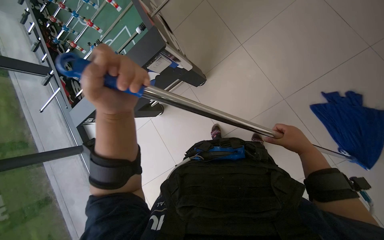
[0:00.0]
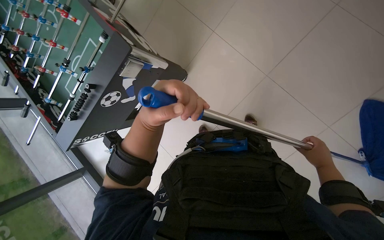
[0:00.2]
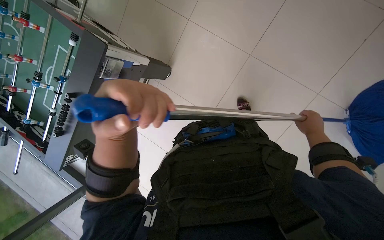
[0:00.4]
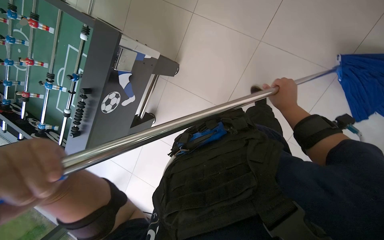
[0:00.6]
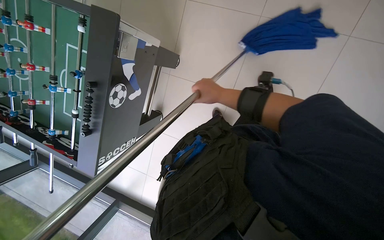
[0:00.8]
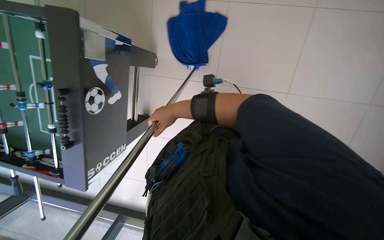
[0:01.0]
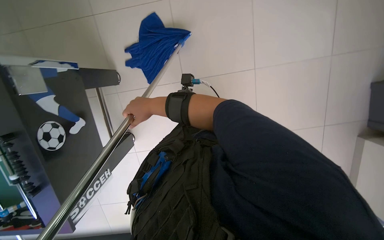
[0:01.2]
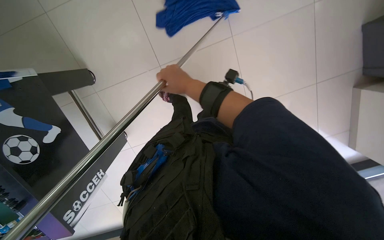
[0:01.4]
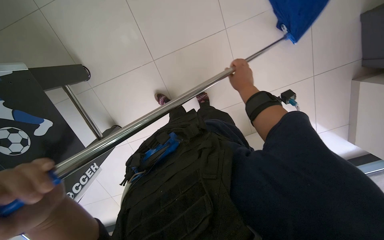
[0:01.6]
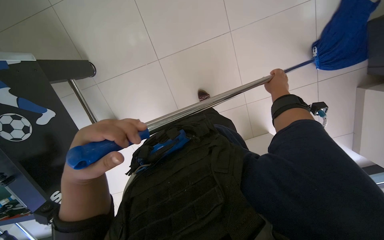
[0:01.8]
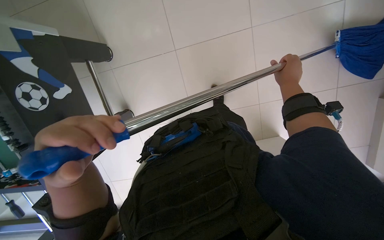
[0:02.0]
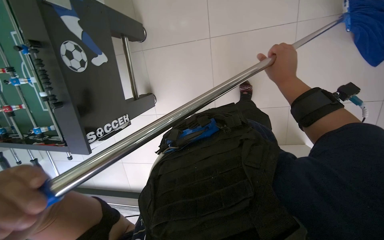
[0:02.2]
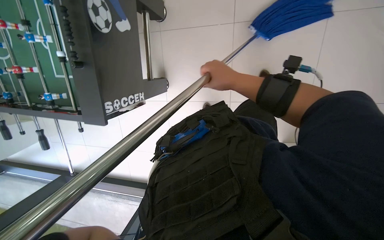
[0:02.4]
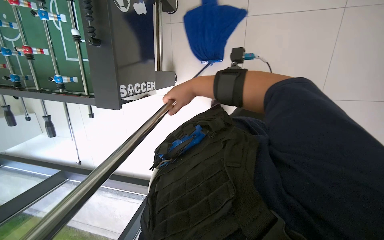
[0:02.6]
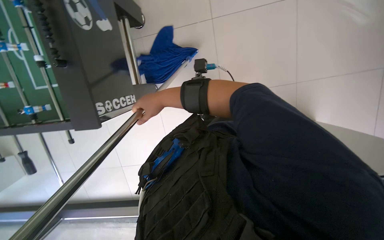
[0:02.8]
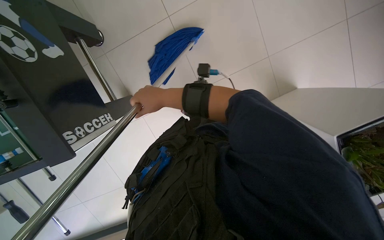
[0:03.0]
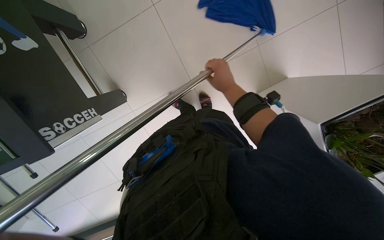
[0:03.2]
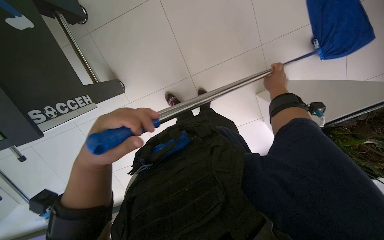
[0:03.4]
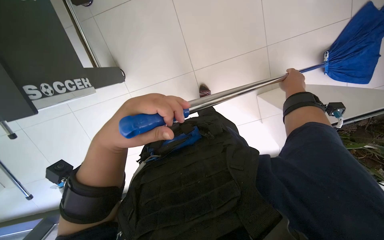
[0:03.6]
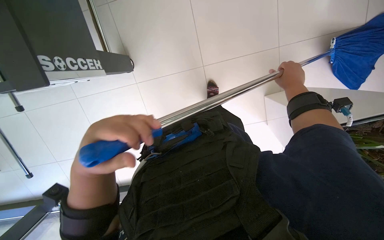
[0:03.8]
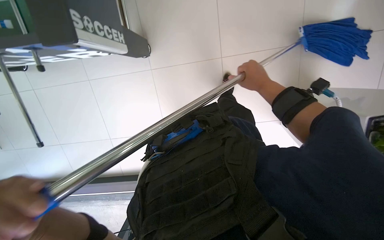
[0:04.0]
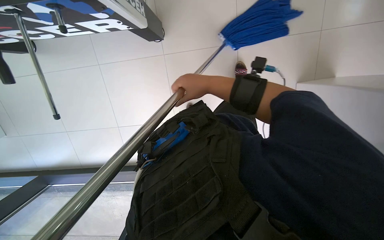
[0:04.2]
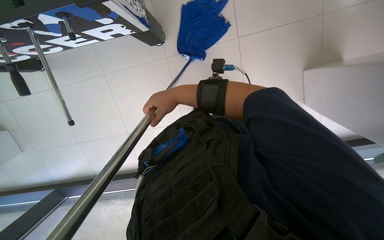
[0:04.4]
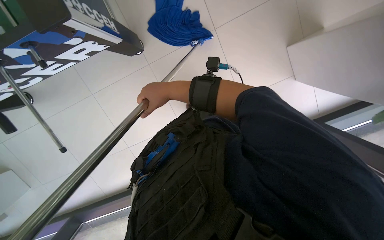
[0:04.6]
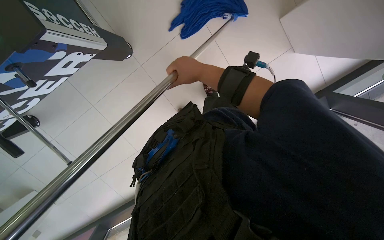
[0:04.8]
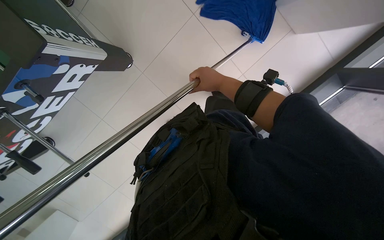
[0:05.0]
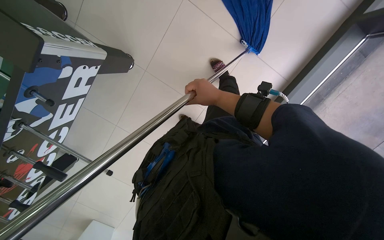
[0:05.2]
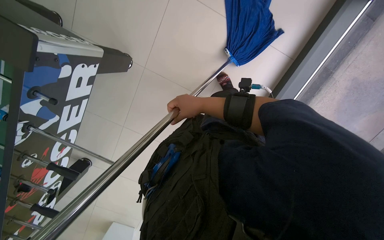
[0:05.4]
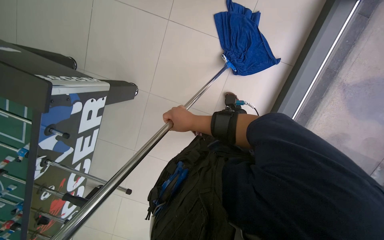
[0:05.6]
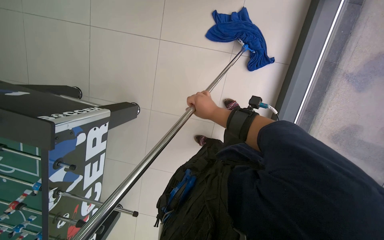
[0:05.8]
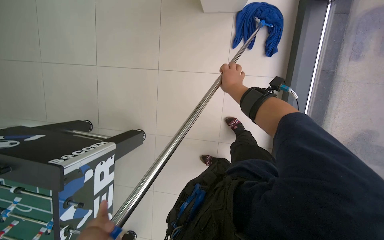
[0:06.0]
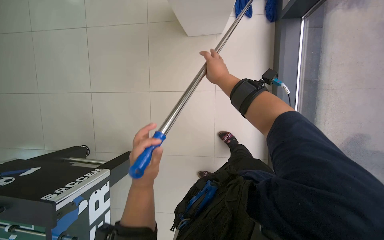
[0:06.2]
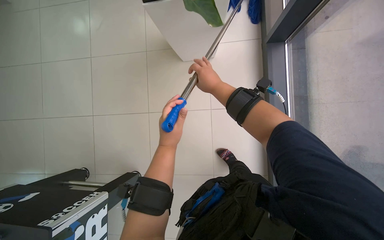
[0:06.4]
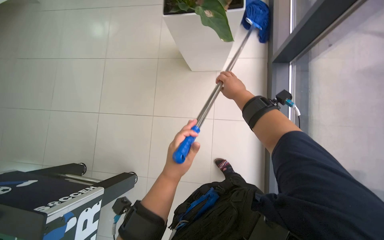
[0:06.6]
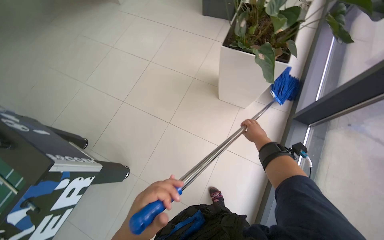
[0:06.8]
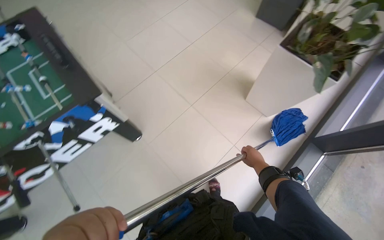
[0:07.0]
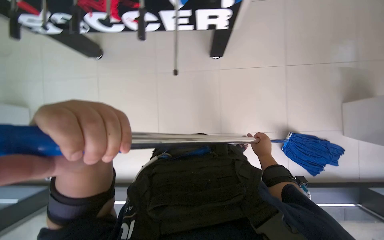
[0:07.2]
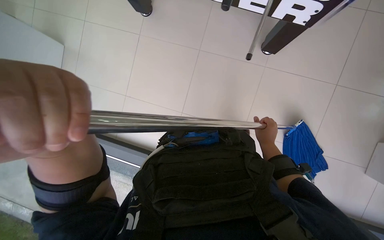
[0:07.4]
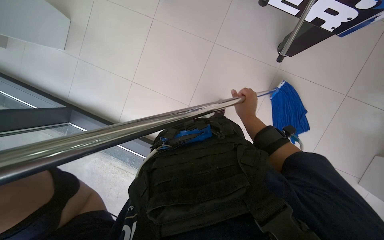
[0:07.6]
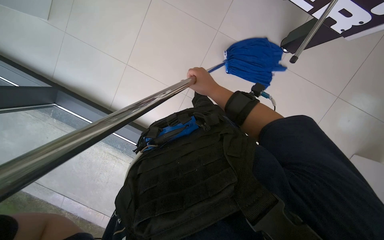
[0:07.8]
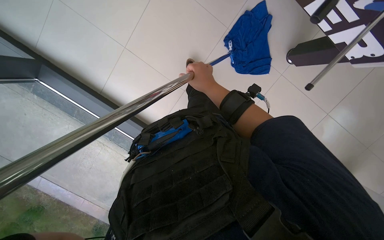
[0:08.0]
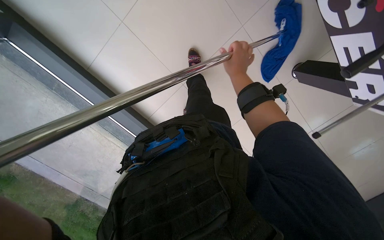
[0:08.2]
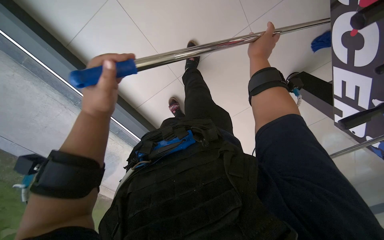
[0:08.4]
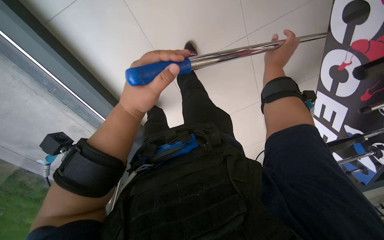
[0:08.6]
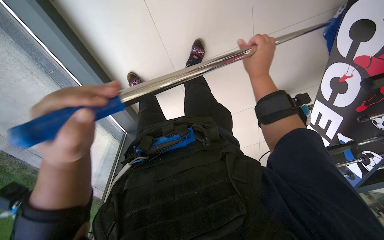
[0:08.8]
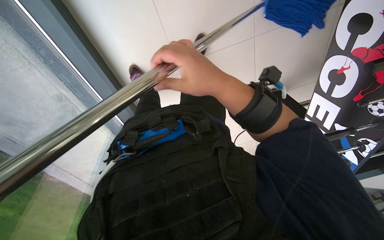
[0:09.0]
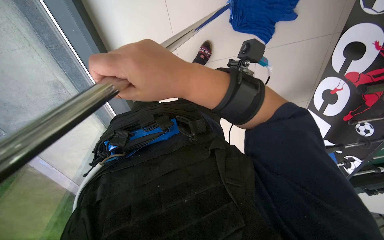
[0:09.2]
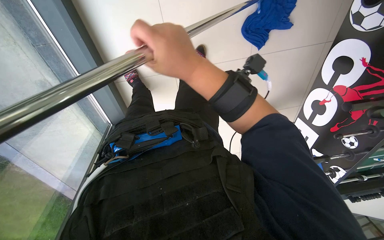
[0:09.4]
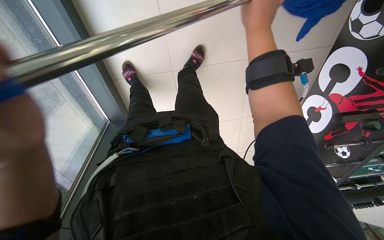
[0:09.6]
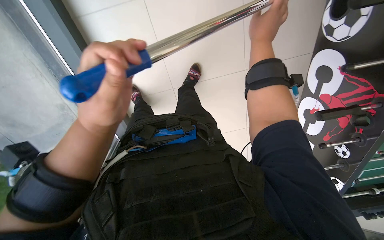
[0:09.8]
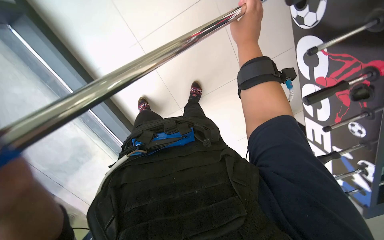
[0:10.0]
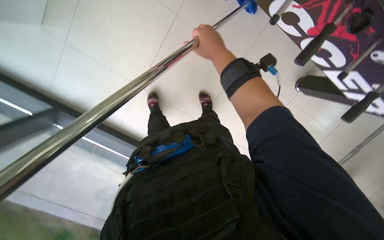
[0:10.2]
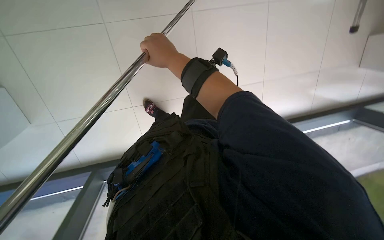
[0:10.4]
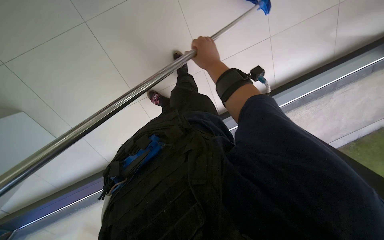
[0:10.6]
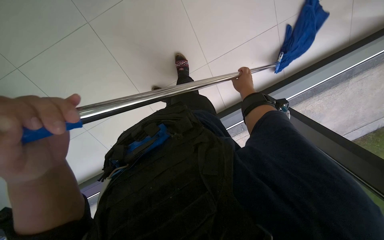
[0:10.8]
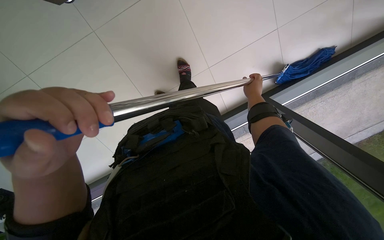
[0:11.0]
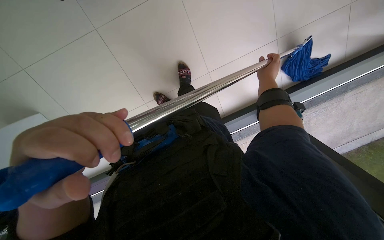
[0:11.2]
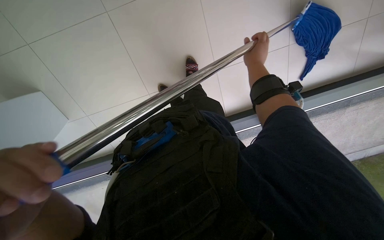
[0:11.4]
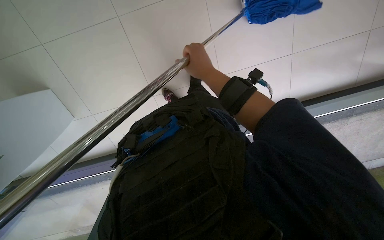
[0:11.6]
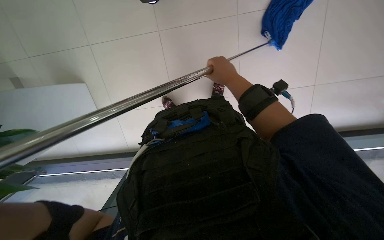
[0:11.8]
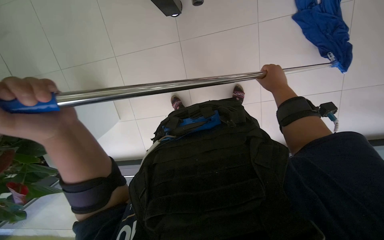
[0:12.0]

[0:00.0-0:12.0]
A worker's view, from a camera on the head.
Job: mopping floor.
The whole recording: Mopping the floor. The worker wrings the mop head, attaches it to the handle, and mops the floor.
0:00.0 to 0:01.6: Everything in view rotates some 55 degrees counterclockwise.
0:03.0 to 0:04.4: The right hand reaches approximately 50 cm to the right, then returns.
0:04.4 to 0:06.0: The view swings roughly 25 degrees to the left. The view tips upward by approximately 15 degrees. The scene turns roughly 65 degrees counterclockwise in the picture.
0:06.0 to 0:07.6: The wearer looks some 10 degrees further upward. The scene turns roughly 55 degrees clockwise in the picture.
0:09.0 to 0:10.4: The camera pitches upward, by roughly 20 degrees. The scene turns approximately 30 degrees counterclockwise in the picture.
0:10.4 to 0:12.0: The scene turns approximately 25 degrees clockwise in the picture. The right hand goes left and right, about 35 cm each way, reversing 2 times.

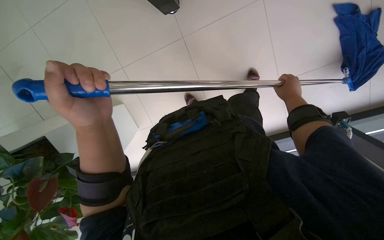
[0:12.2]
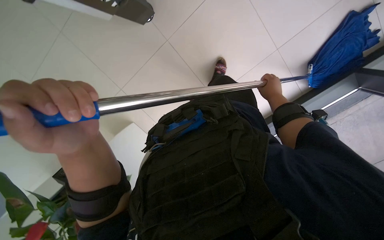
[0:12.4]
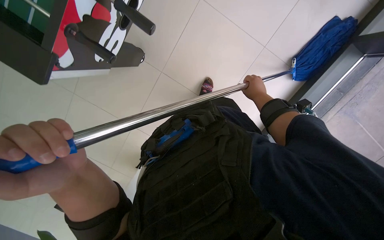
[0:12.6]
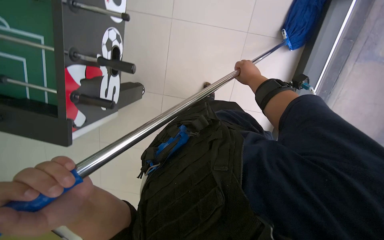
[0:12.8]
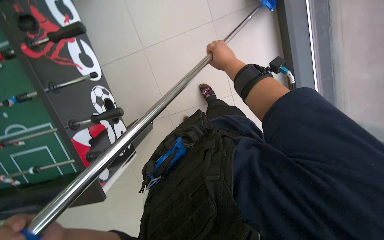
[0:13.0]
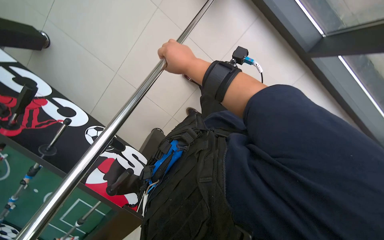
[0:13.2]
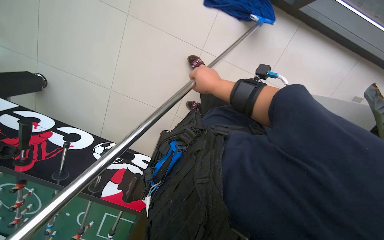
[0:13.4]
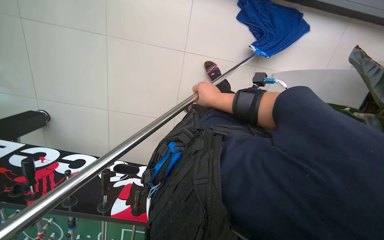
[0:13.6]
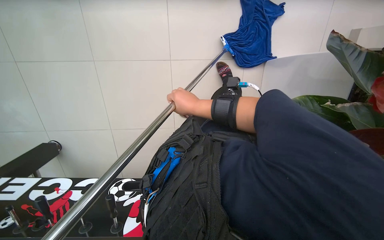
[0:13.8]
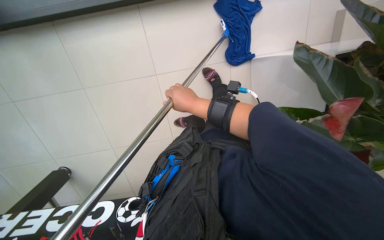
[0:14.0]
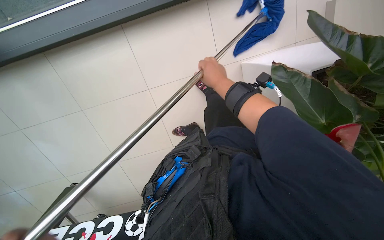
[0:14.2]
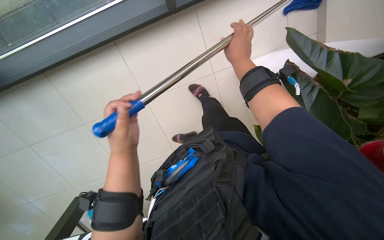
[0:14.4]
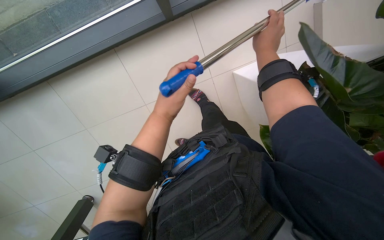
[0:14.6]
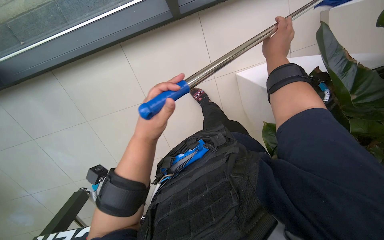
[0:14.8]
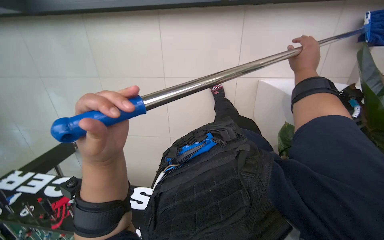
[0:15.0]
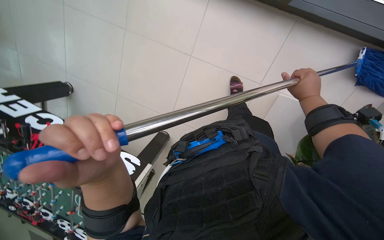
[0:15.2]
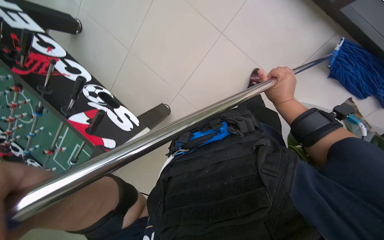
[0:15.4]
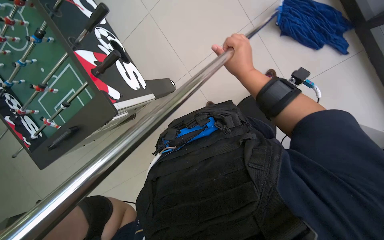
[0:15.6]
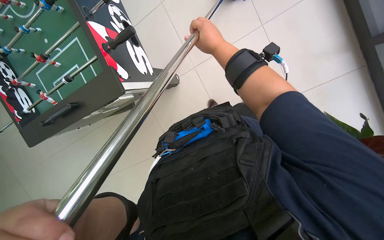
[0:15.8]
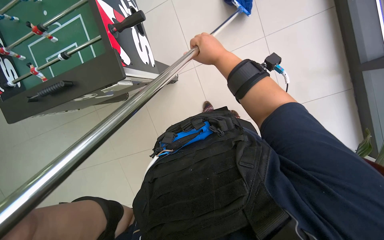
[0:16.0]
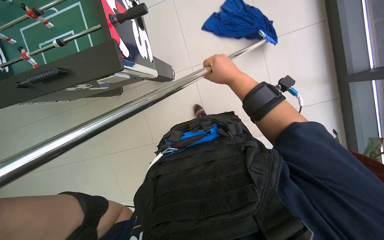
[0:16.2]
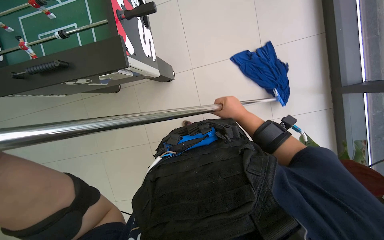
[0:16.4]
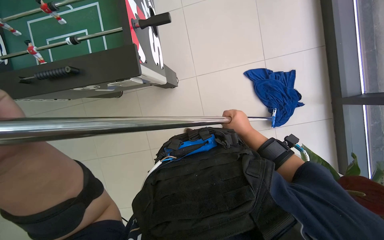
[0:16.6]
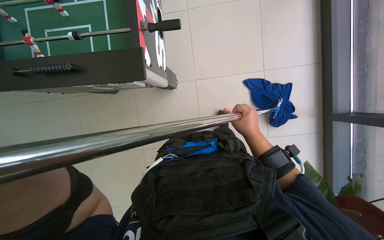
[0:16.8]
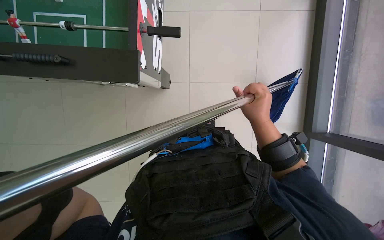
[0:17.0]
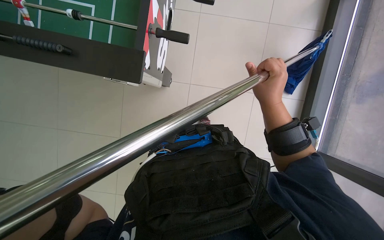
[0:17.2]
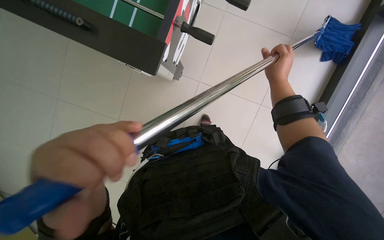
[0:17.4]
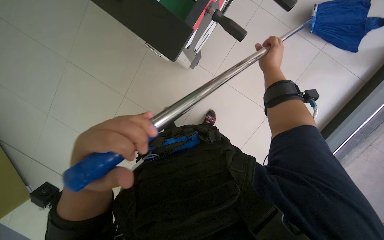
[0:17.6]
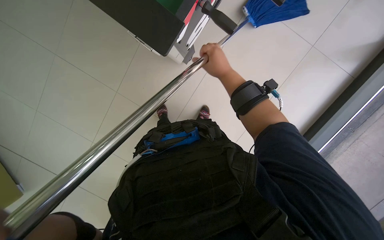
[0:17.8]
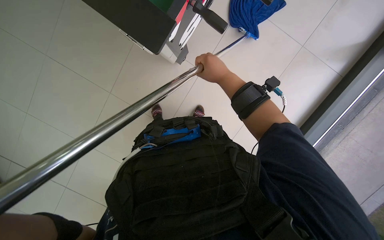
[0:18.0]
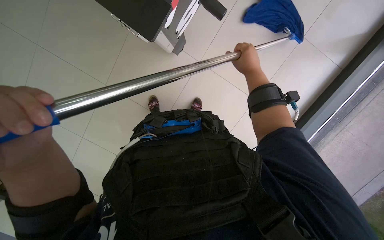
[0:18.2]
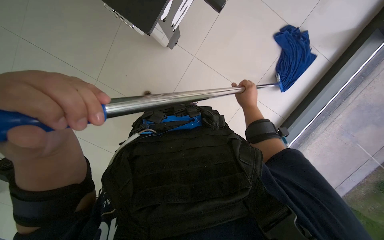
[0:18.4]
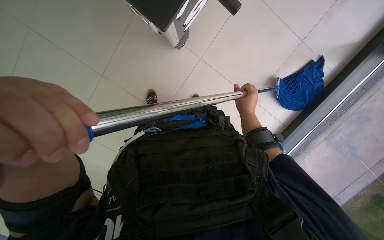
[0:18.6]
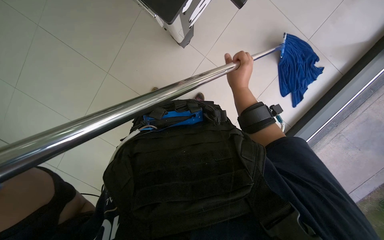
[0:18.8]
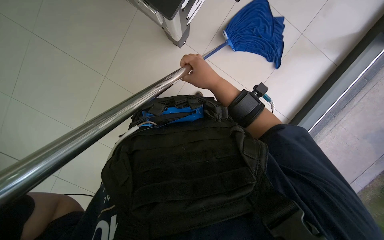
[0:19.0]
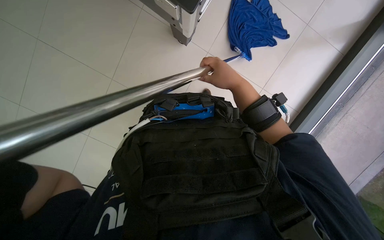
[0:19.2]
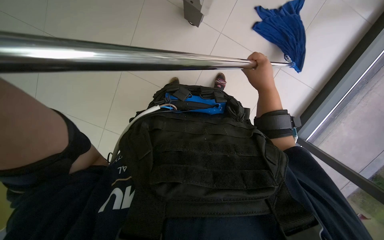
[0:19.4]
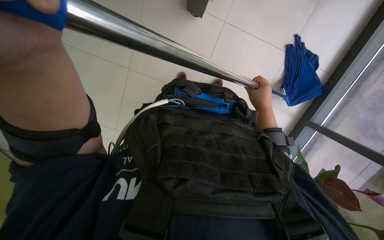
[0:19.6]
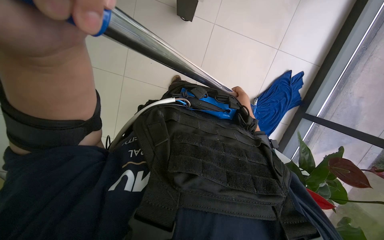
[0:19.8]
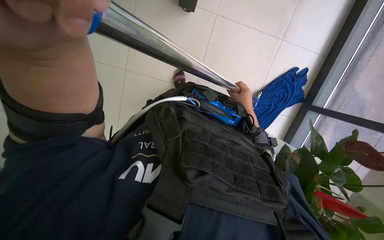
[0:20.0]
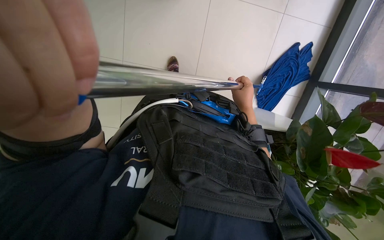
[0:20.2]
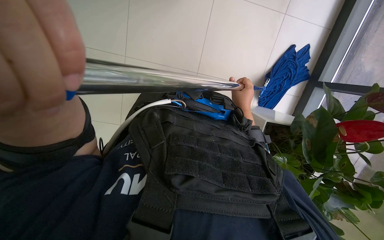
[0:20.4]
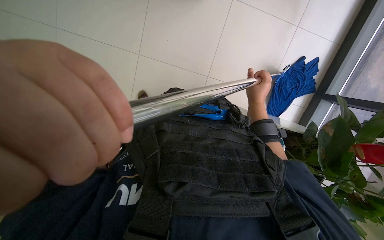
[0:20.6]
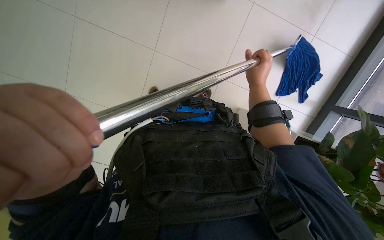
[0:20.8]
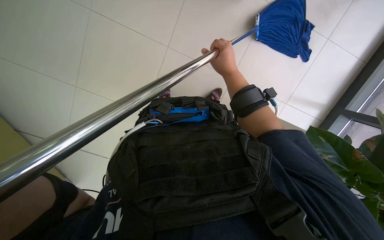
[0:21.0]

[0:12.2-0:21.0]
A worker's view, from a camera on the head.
Job: mopping floor.
The whole recording: Mopping the floor. The worker wrings the mop head, attaches it to the handle, and mops the floor.
0:12.2 to 0:13.6: The view pans to the left by roughly 20 degrees. The wearer looks approximately 15 degrees further upward. The scene turns about 90 degrees counterclockwise in the picture.
0:15.2 to 0:16.6: The wearer moves roughly 50 cm. The camera is aimed approximately 25 degrees further to the right. The scene turns about 55 degrees clockwise in the picture.
0:16.6 to 0:18.0: The scene rotates clockwise by about 40 degrees.
0:18.0 to 0:19.6: The right hand moves down the picture and farther from the camera, about 15 cm.
0:19.6 to 0:21.0: The right hand shifts about 15 cm nearer to the camera and up the picture.
